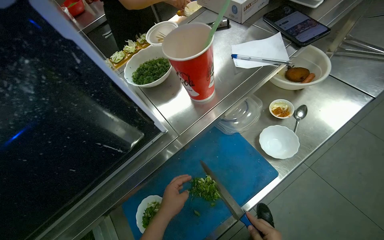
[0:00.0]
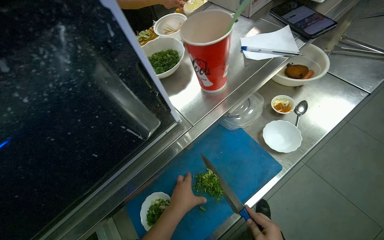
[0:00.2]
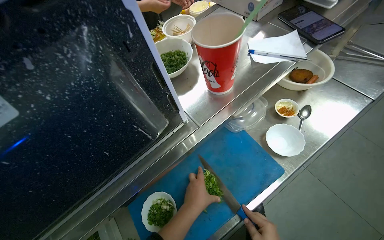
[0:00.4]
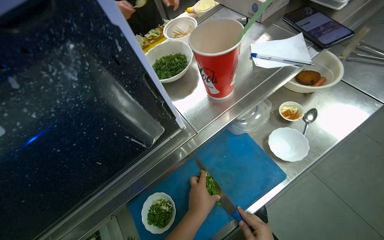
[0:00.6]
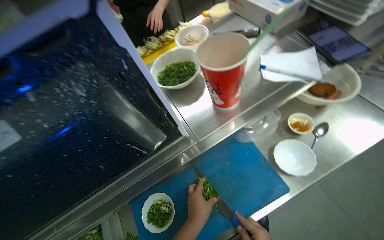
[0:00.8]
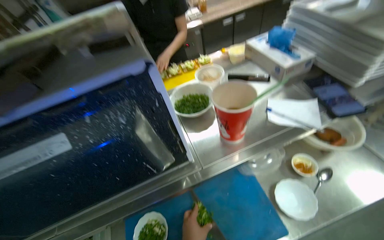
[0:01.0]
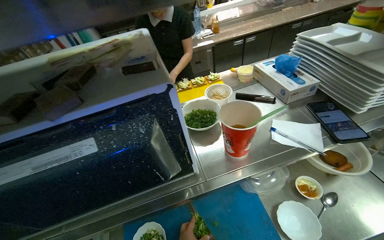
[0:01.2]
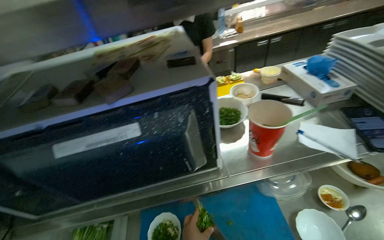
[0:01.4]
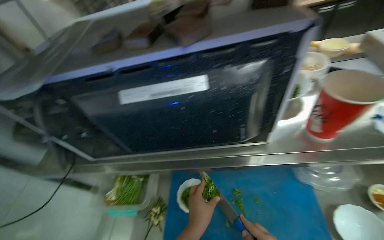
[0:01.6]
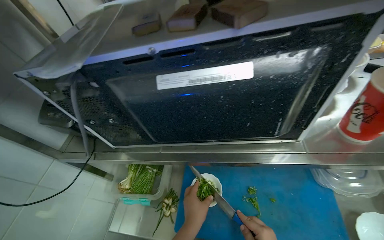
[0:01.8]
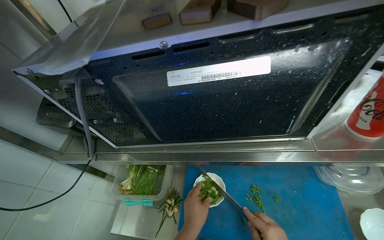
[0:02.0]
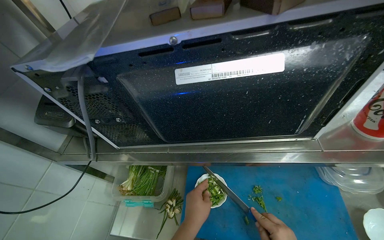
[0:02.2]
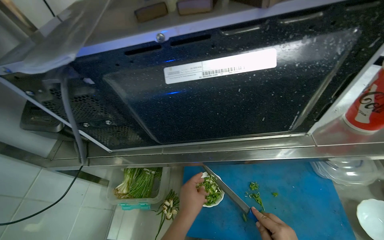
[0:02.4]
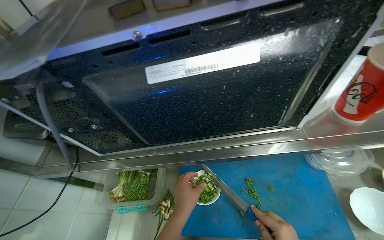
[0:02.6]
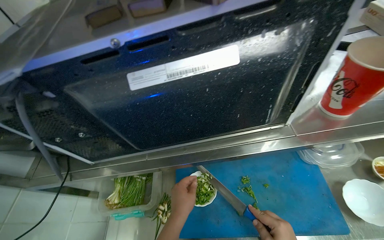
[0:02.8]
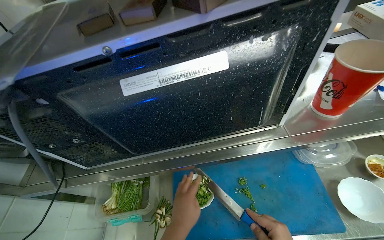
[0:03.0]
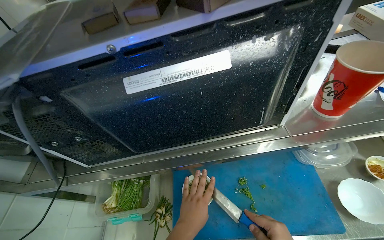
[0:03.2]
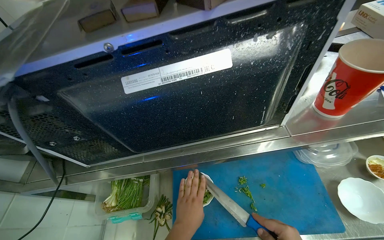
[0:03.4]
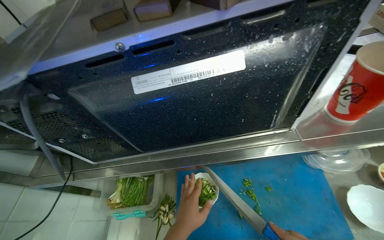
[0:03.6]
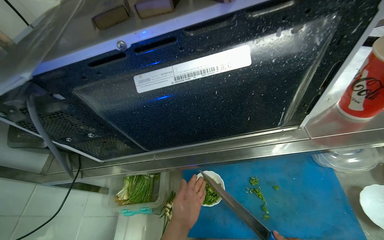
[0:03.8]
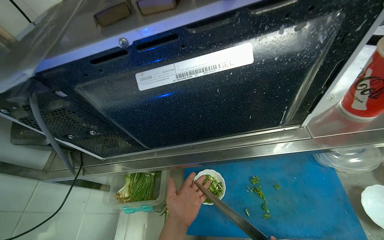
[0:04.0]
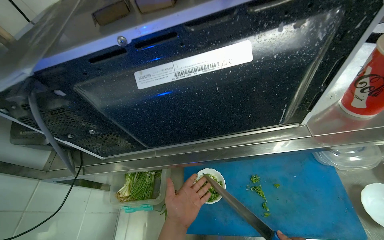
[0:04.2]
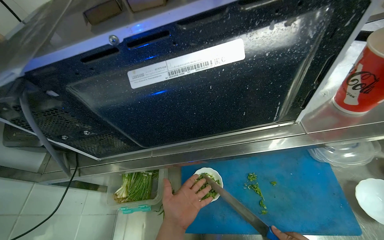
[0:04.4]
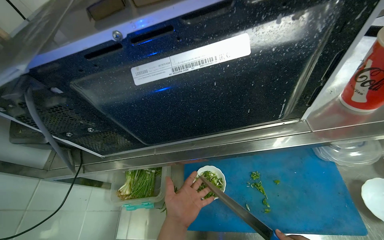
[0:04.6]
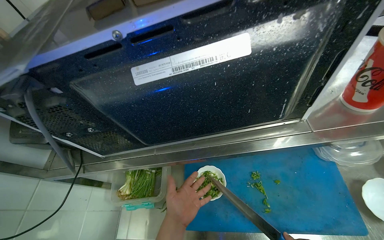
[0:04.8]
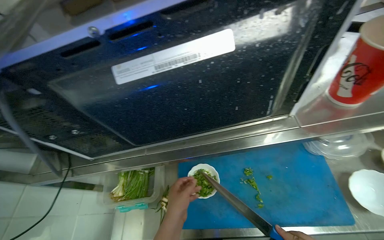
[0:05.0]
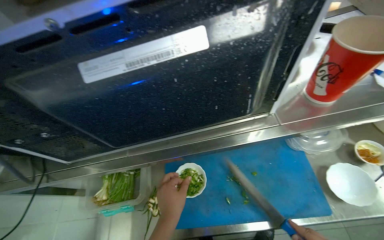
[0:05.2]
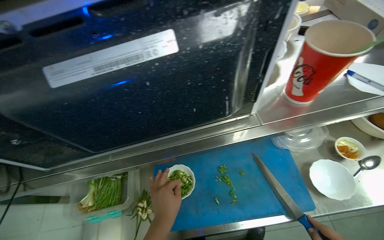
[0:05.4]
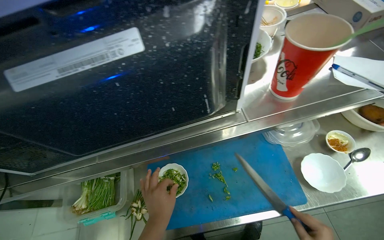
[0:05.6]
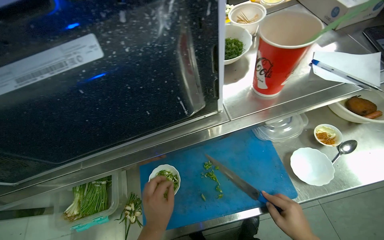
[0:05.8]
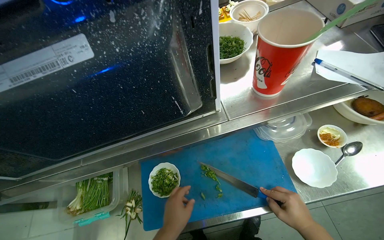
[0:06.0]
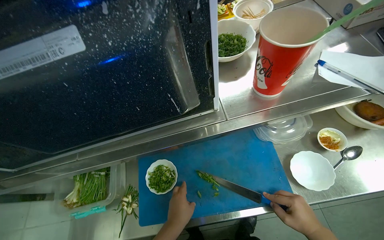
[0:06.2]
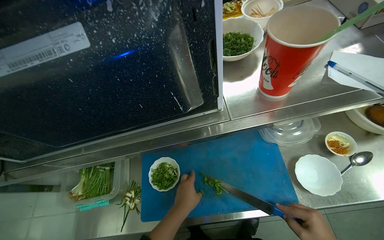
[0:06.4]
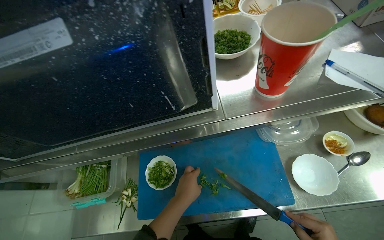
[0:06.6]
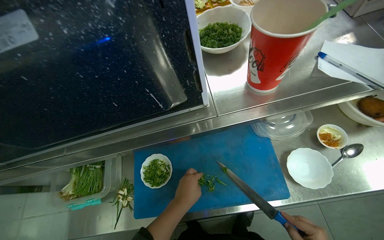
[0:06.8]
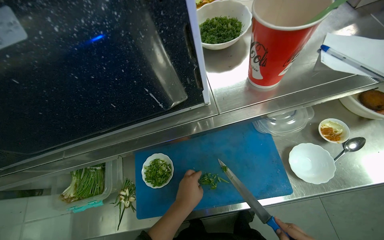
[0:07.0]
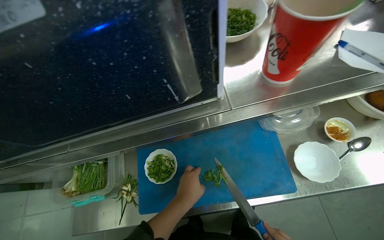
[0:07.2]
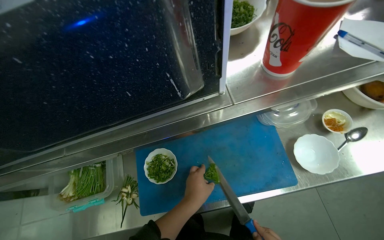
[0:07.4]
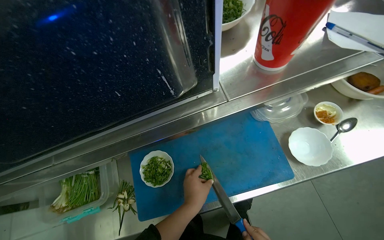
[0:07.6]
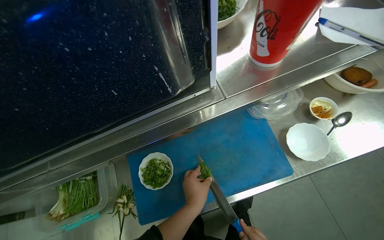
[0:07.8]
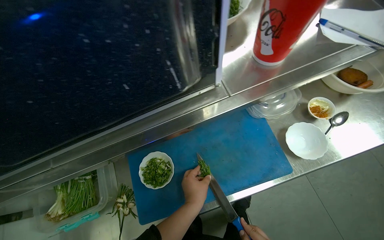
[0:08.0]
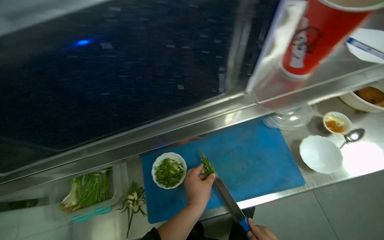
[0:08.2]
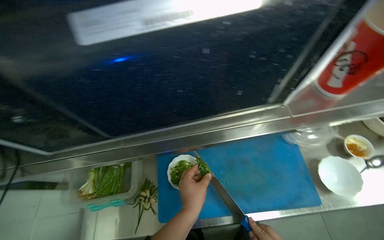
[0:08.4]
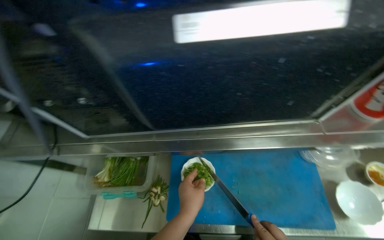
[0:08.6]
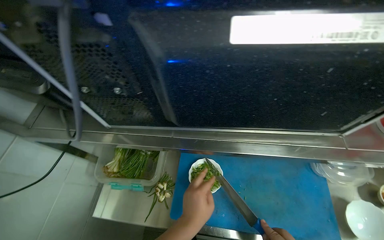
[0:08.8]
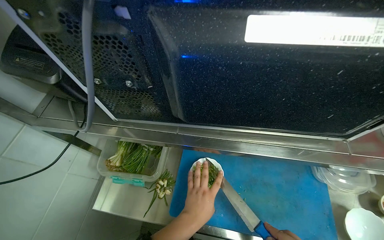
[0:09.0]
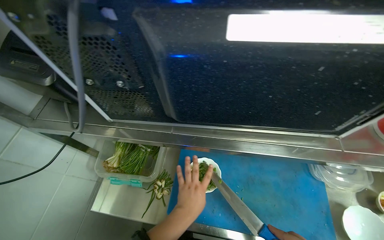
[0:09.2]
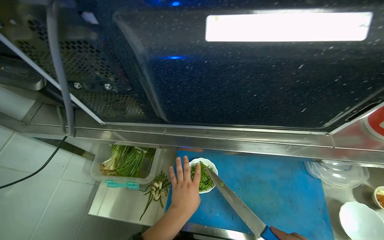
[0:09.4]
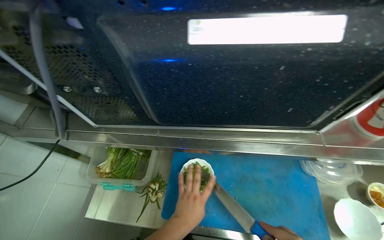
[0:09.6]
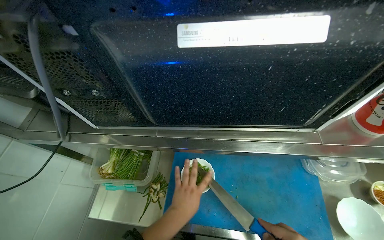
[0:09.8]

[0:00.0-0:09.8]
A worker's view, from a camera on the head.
Job: preparing food.
The whole recording: Scooping chopped green onions into bowl. The worker scoops chopped green onions from the cutting board into a white bowl.
0:00.0 to 0:01.4: The wearer looks some 25 degrees further to the left. The view tips upward by about 15 degrees.
0:05.6 to 0:07.0: The left hand heads to the right, covering roughly 10 cm.

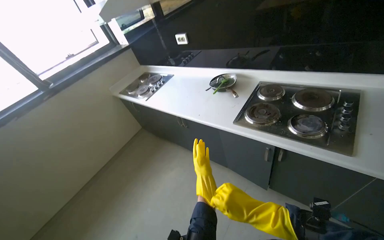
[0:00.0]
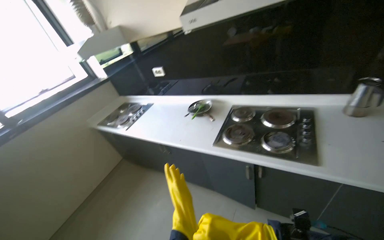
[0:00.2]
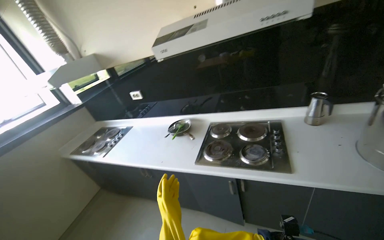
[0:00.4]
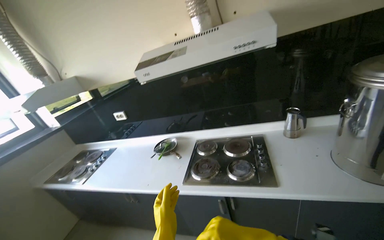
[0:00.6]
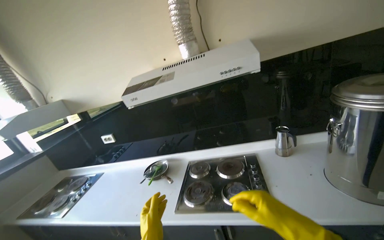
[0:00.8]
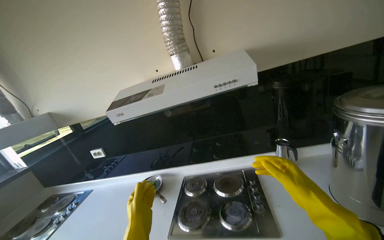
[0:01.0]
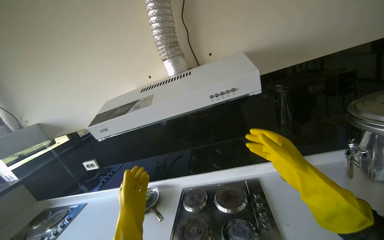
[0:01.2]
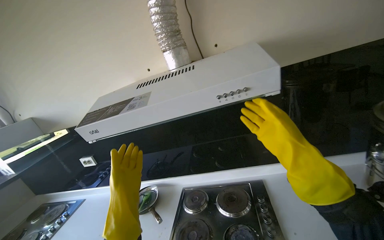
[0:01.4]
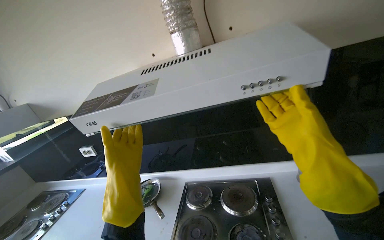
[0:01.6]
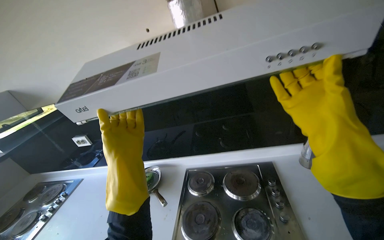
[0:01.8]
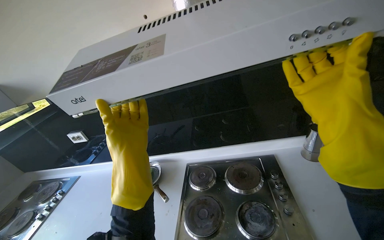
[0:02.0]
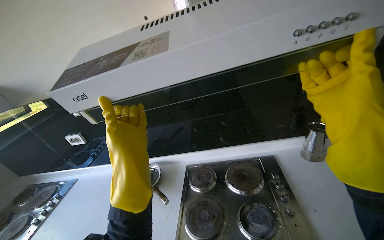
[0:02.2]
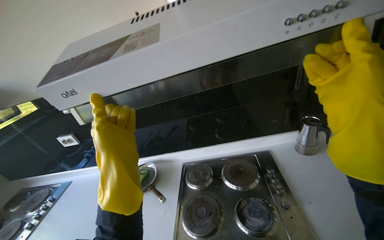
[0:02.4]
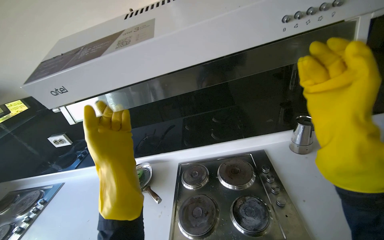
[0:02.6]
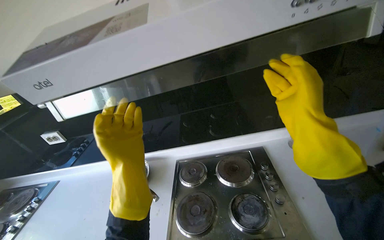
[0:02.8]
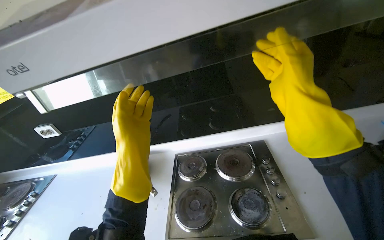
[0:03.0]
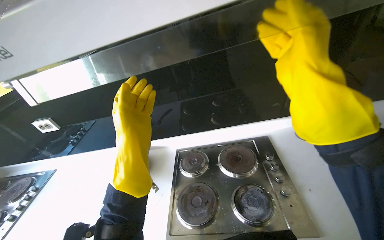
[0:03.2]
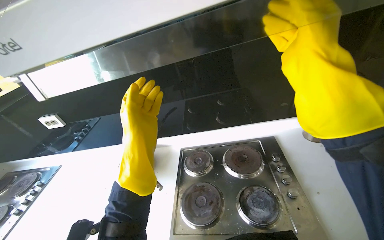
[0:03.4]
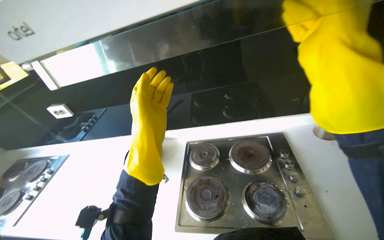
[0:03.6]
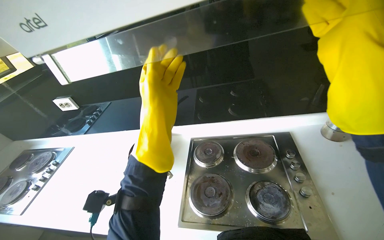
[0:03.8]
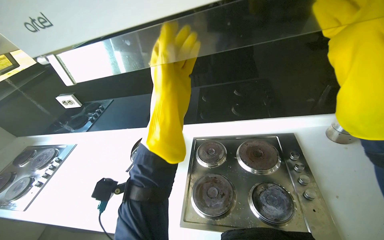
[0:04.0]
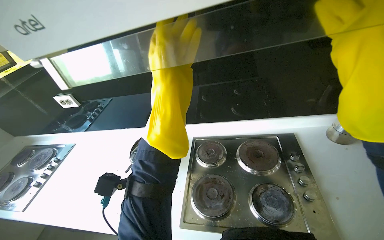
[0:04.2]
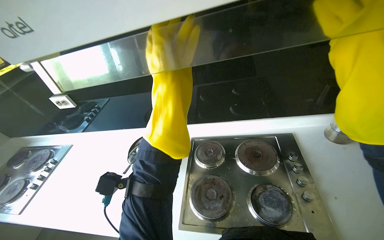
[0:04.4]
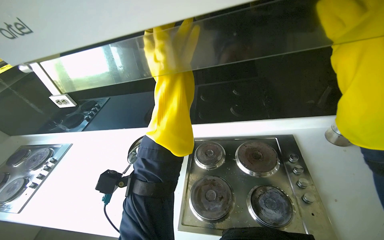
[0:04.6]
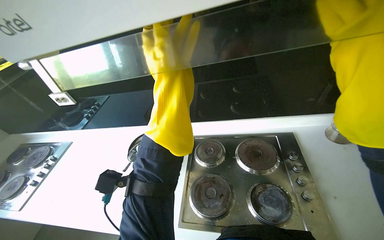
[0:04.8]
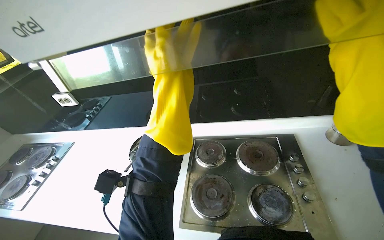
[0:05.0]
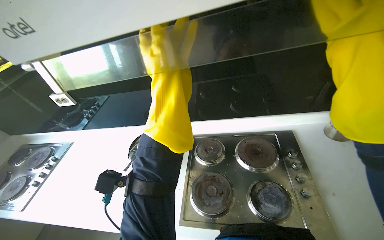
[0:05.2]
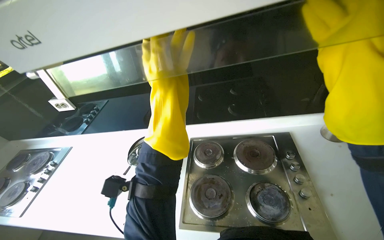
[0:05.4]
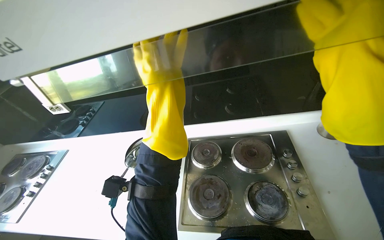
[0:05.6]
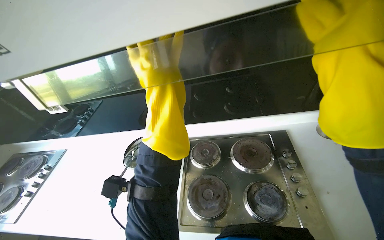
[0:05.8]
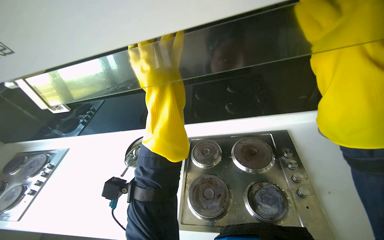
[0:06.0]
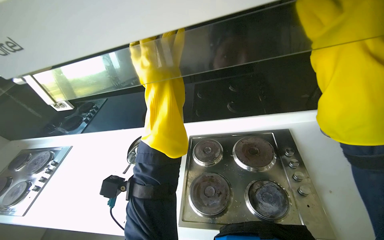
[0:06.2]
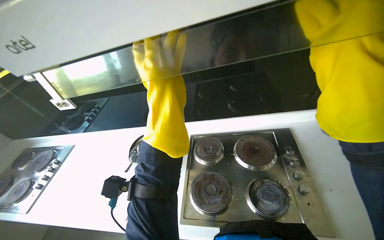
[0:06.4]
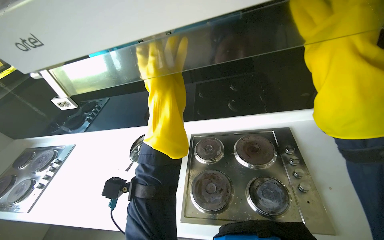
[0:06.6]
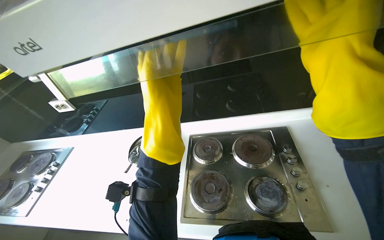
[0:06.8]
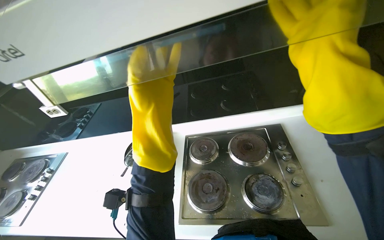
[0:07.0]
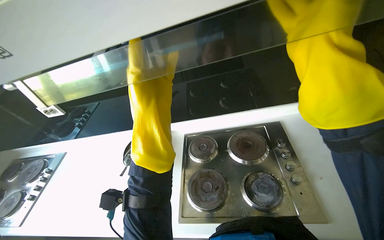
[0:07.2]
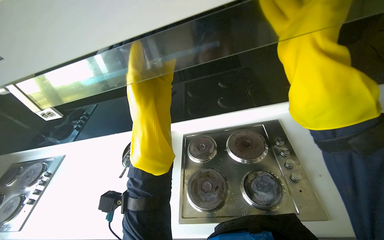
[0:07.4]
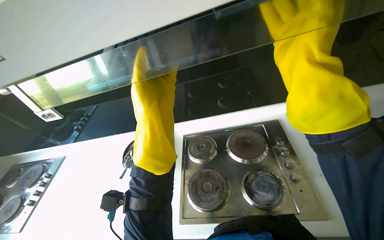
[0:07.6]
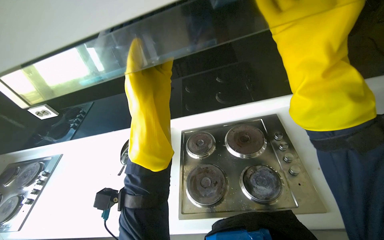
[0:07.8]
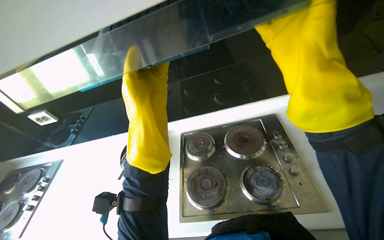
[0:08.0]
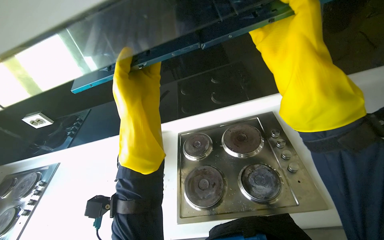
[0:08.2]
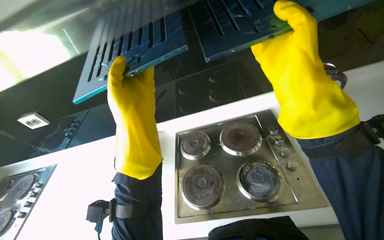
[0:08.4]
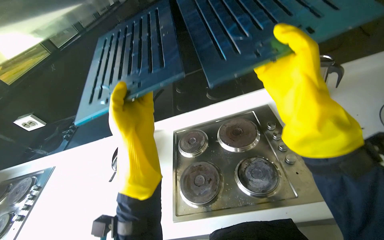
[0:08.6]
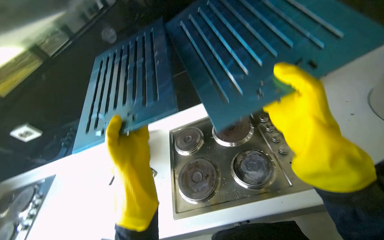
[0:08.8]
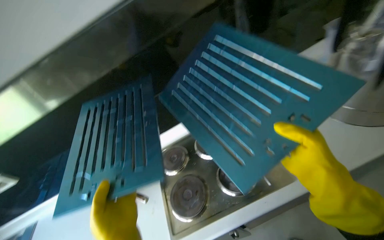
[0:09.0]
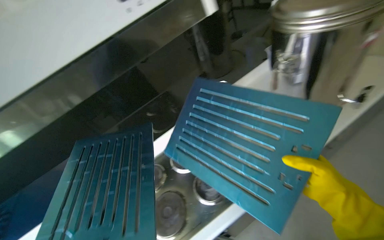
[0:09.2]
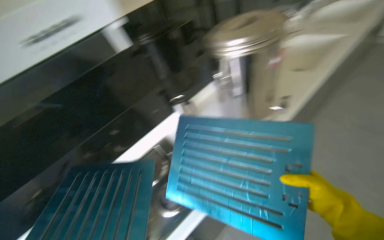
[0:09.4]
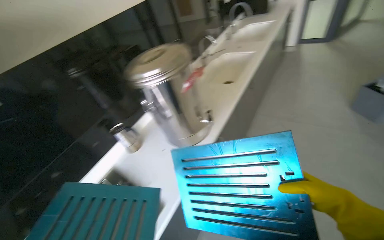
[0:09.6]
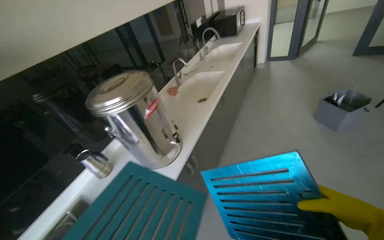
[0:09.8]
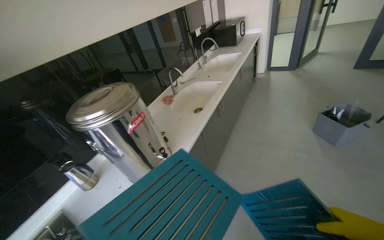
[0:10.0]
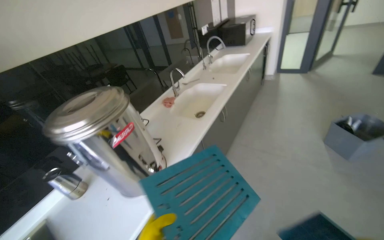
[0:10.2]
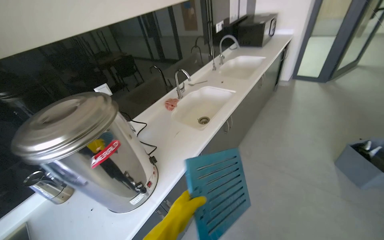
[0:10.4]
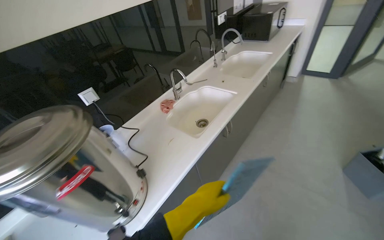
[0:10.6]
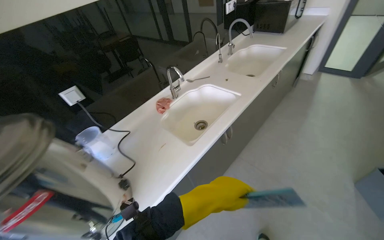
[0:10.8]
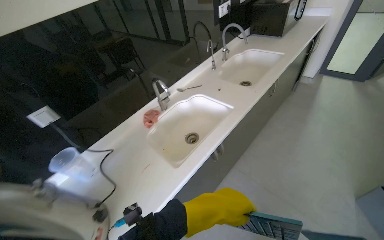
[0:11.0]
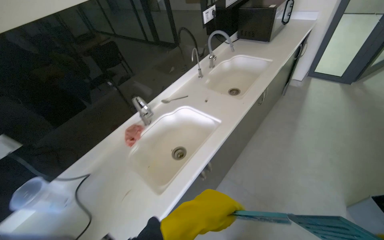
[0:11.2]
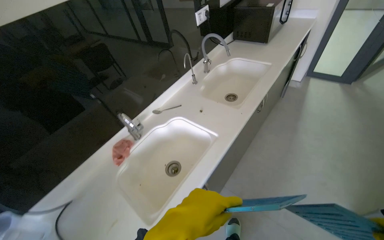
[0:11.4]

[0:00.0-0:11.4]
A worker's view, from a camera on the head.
Job: cleaning kitchen.
The whole recording: Preparing range hood filters for cleaning. The worker removes the first set of range hood filters, places them in the sink, cleans the sink, and sprays the filters with cleaning solution.
0:00.0 to 0:01.4: The wearer looks about 25 degrees further to the right. The wearer looks some 30 degrees further upward.
0:02.8 to 0:04.2: The left hand goes some 15 cm up the picture.
0:05.6 to 0:07.2: The left hand travels down the picture by roughly 10 cm.
0:08.6 to 0:10.0: The camera travels approximately 50 cm. The wearer's head swings some 35 degrees to the right. The view tips upward by some 20 degrees.
0:10.0 to 0:11.4: The wearer moves about 1 m. The view tips downward by about 10 degrees.
